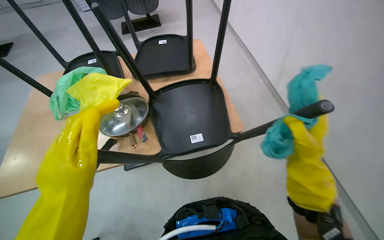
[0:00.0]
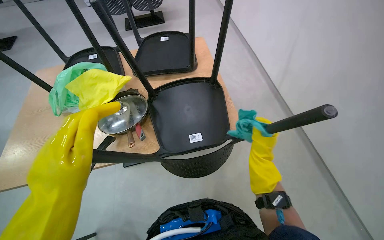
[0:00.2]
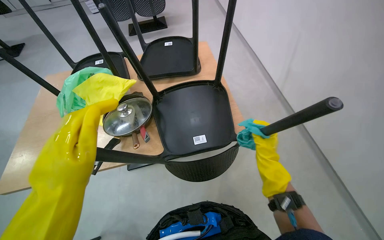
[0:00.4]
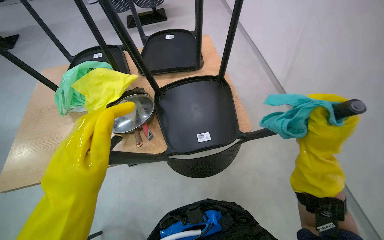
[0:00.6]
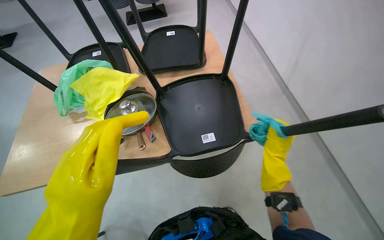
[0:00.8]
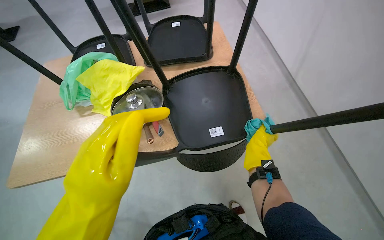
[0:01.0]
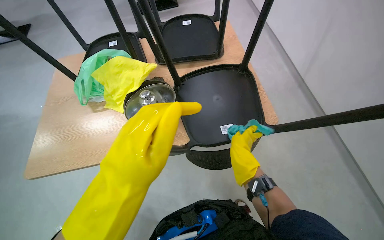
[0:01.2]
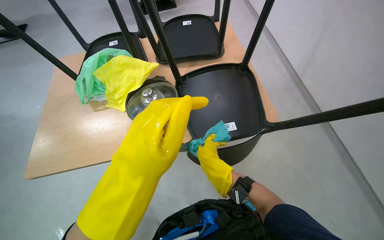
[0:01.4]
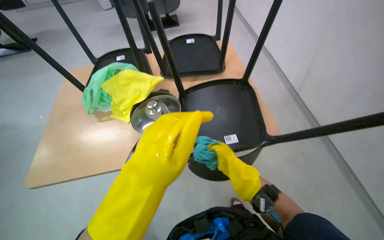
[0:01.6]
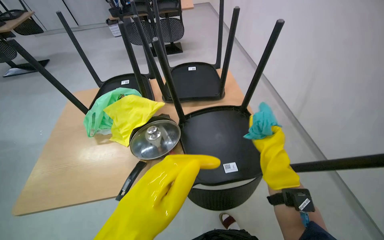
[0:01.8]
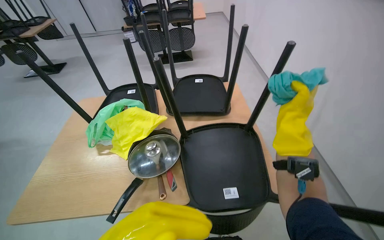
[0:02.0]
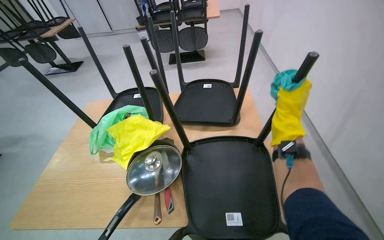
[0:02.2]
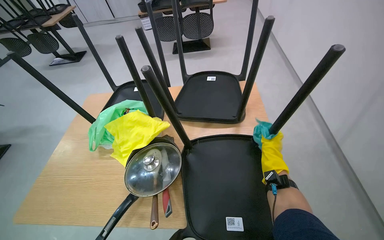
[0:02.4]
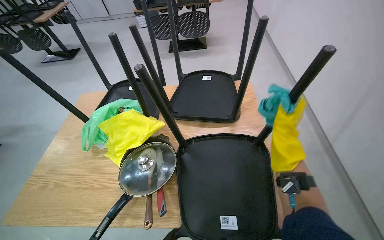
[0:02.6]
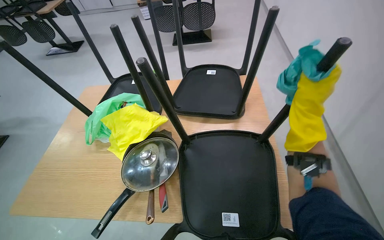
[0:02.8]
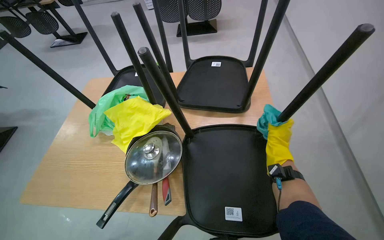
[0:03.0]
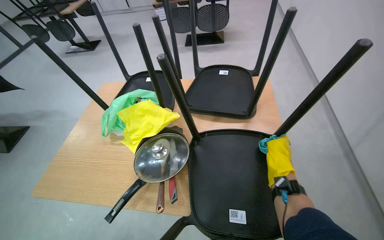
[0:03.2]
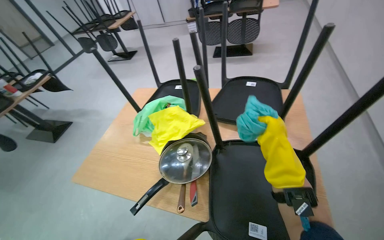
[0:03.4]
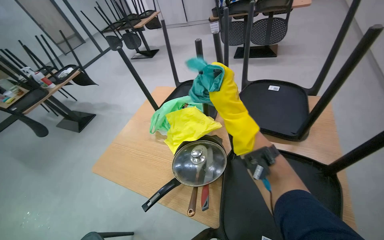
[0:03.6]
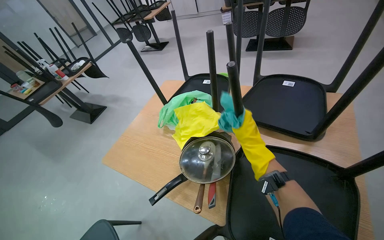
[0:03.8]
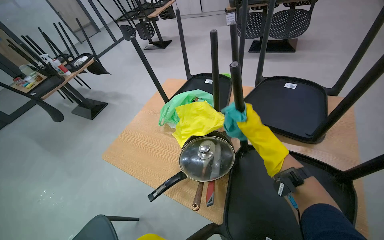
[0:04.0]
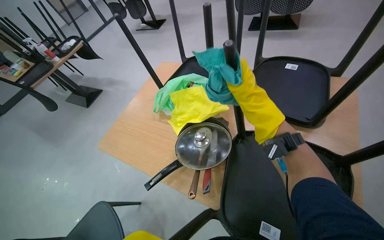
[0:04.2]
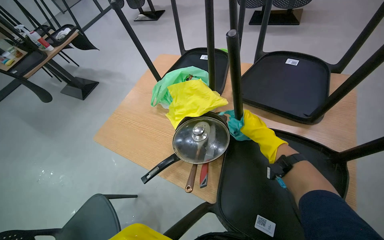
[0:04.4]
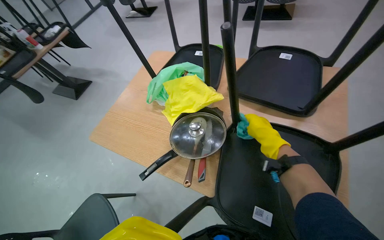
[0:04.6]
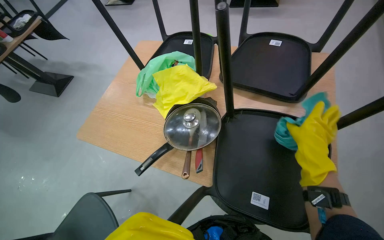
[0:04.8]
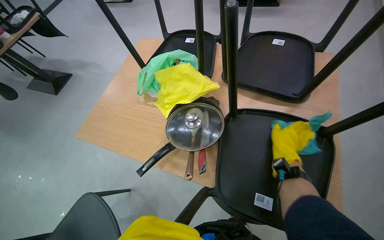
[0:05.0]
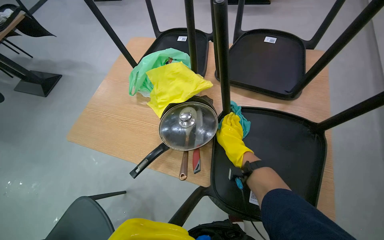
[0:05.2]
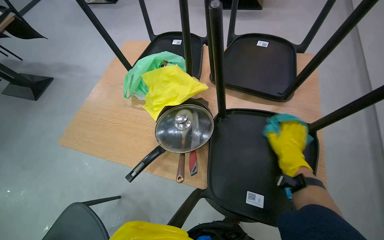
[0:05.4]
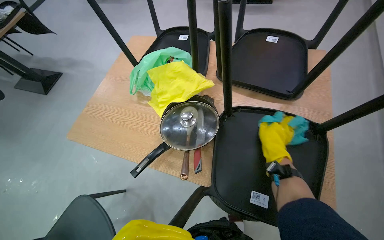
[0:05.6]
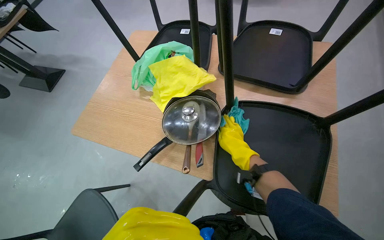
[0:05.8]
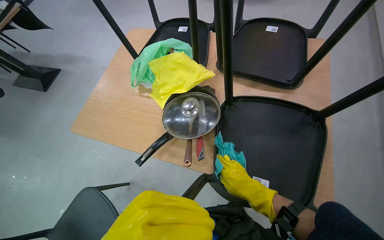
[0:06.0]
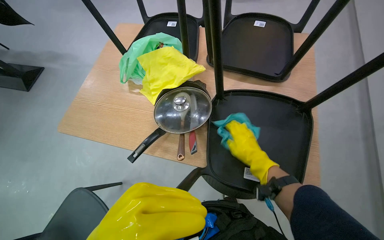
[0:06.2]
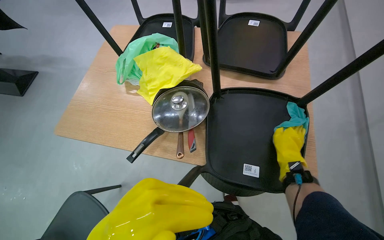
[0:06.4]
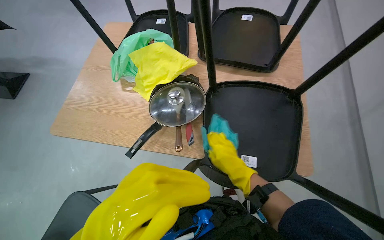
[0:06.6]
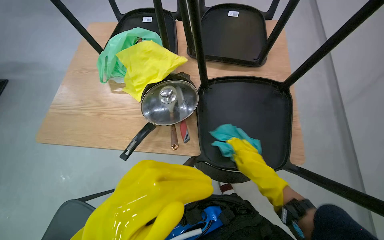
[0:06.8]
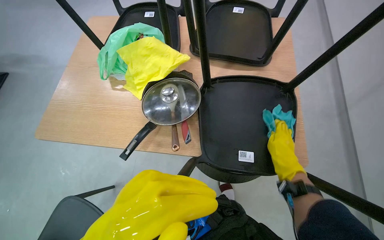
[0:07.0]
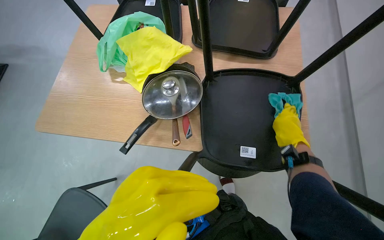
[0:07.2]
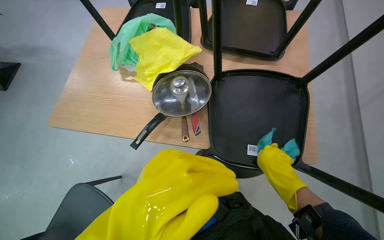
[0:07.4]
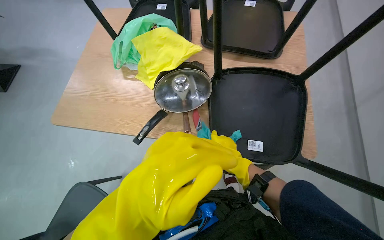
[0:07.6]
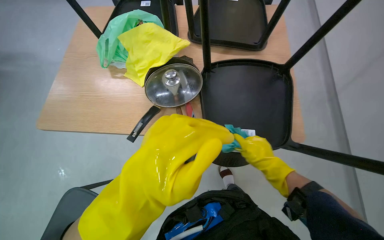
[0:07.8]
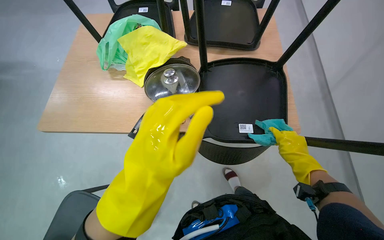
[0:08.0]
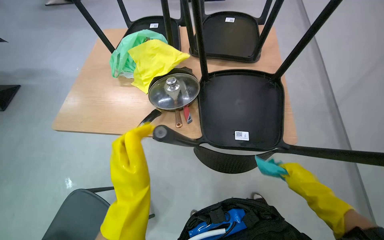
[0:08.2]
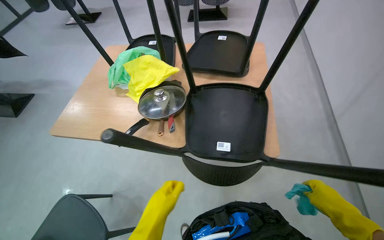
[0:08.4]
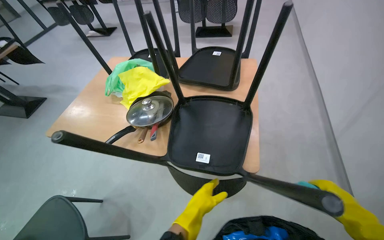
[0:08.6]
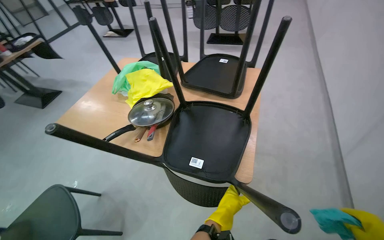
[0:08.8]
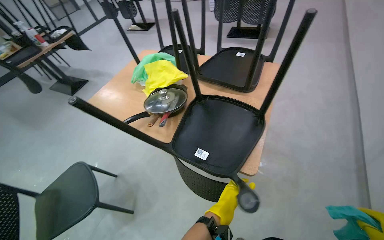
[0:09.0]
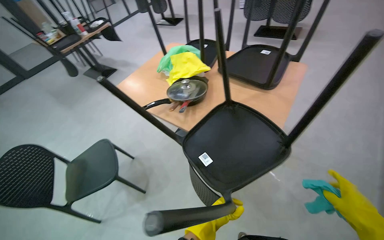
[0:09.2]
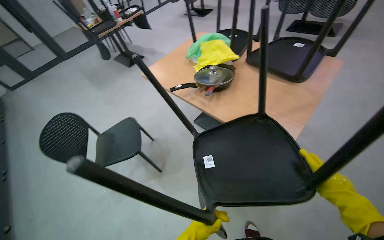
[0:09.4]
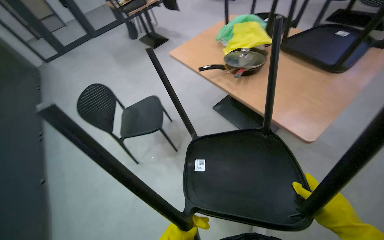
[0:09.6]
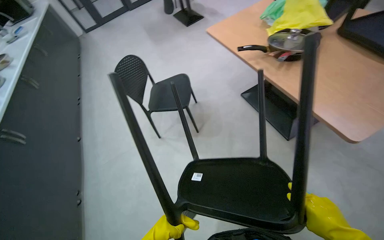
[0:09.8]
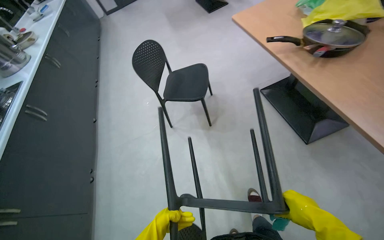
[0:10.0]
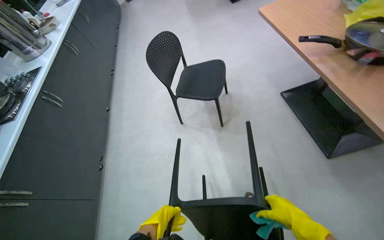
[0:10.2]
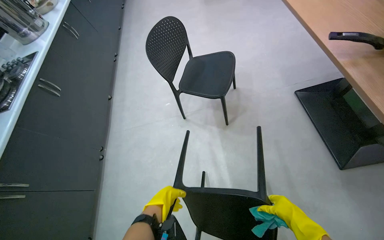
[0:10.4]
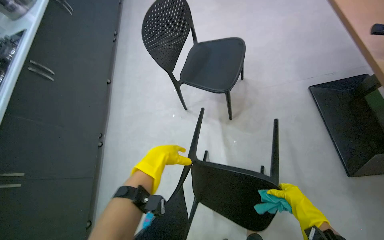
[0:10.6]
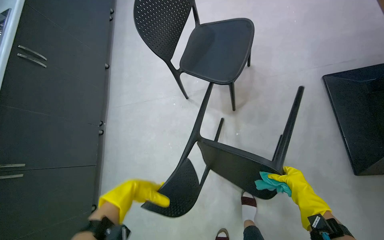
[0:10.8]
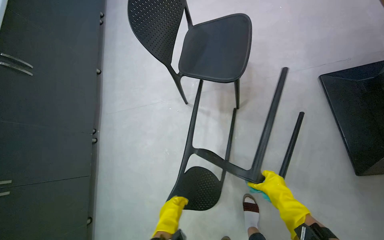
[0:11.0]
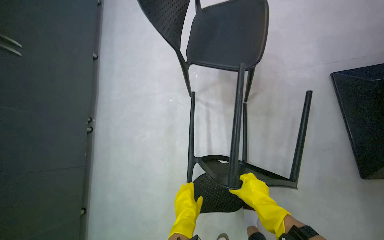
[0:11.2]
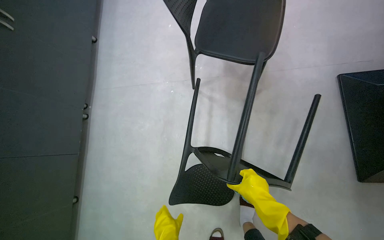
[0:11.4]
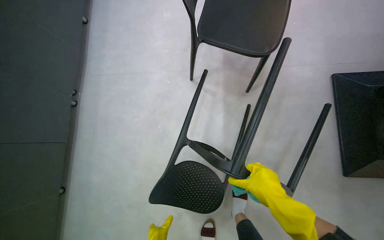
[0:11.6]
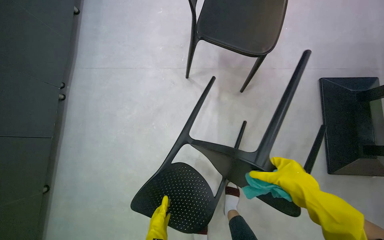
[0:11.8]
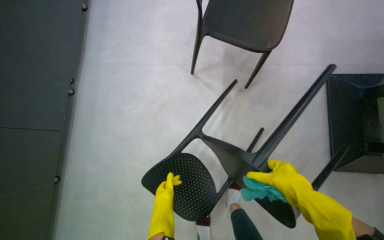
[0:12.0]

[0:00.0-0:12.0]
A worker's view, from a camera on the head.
Job: wiping surfaces.
The whole recording: Cleaning chairs. The worker wipes down multiple black chairs with a cloth.
0.0 to 1.6 s: The right hand swings nearer and farther, some 25 cm each way, with 3 reversals.
1.6 to 3.0 s: The right hand moves up and down the picture over some 20 cm, changing direction 3 times.
3.0 to 4.4 s: The head turns to the left by approximately 25 degrees. The right hand swings up and down the picture, approximately 20 cm each way, with 3 reversals.
4.4 to 6.0 s: The right hand swings left and right, some 20 cm each way, with 3 reversals.
6.0 to 7.6 s: The right hand goes left and right, about 15 cm each way, reversing 3 times.
7.6 to 9.0 s: The wearer's head swings approximately 15 degrees to the left. The view tips upward by some 15 degrees.
9.0 to 10.4 s: The head rotates roughly 55 degrees to the left. The camera pitches downward, by approximately 25 degrees.
10.4 to 12.0 s: The wearer looks some 20 degrees further downward. The right hand travels up the picture by approximately 15 cm.

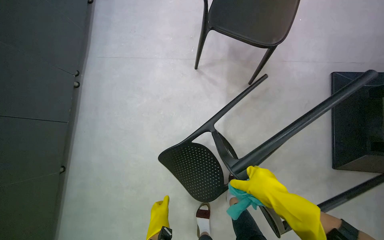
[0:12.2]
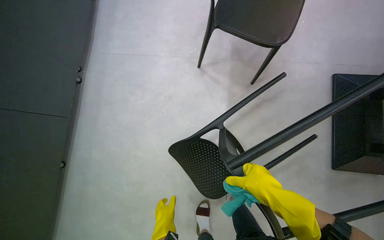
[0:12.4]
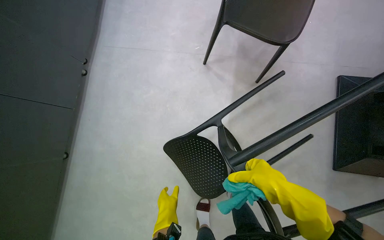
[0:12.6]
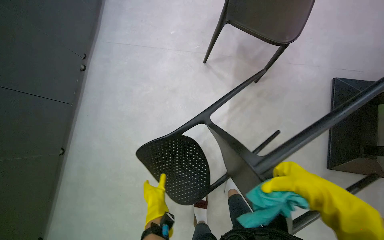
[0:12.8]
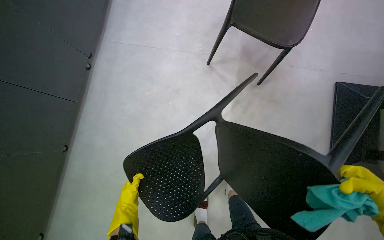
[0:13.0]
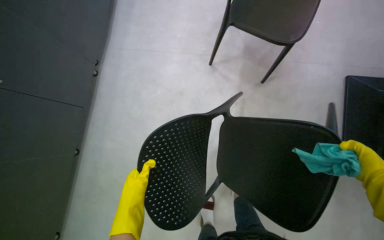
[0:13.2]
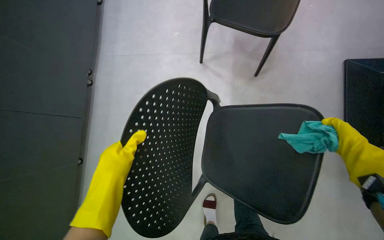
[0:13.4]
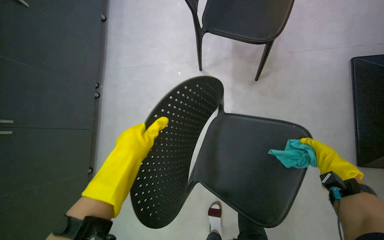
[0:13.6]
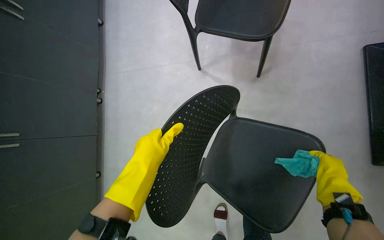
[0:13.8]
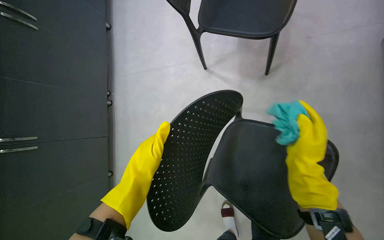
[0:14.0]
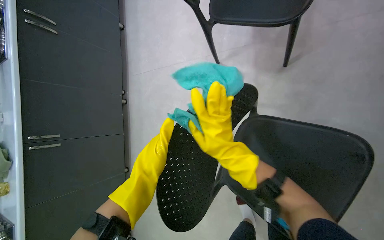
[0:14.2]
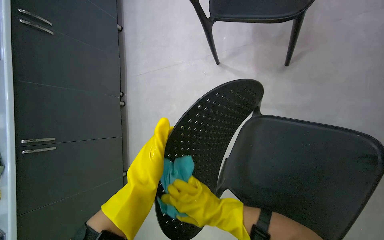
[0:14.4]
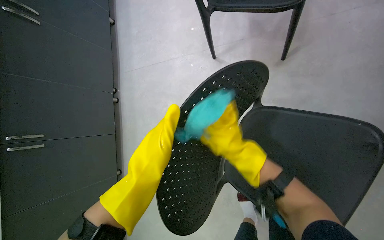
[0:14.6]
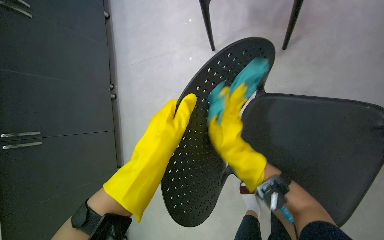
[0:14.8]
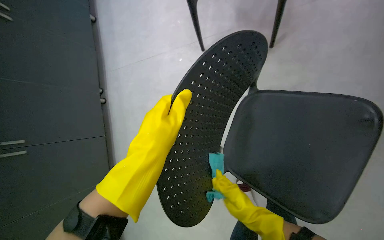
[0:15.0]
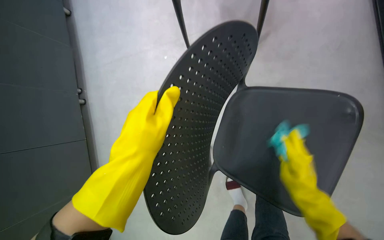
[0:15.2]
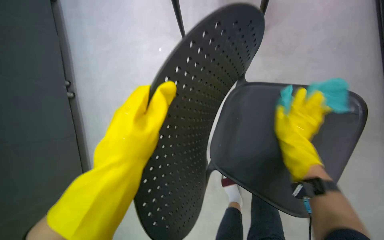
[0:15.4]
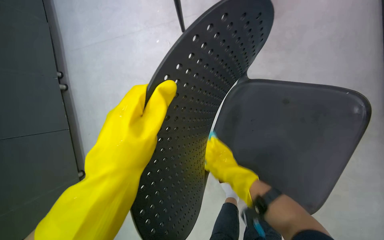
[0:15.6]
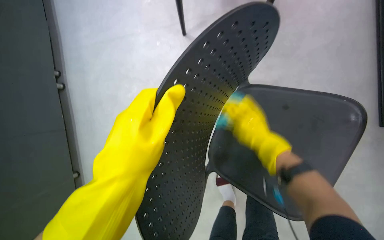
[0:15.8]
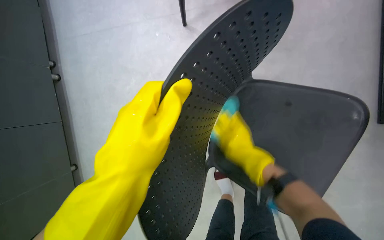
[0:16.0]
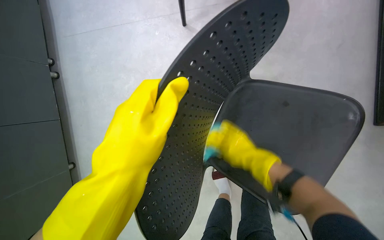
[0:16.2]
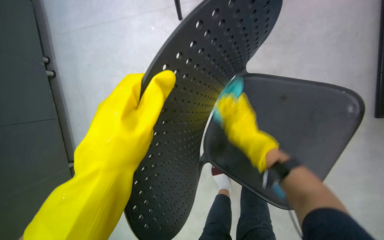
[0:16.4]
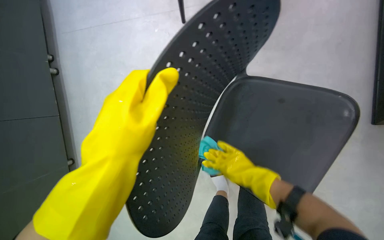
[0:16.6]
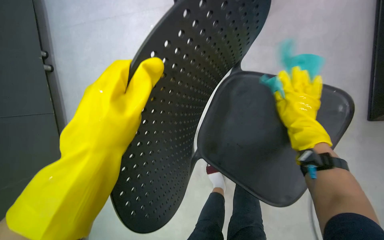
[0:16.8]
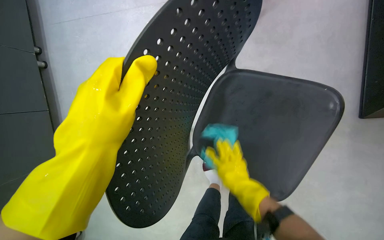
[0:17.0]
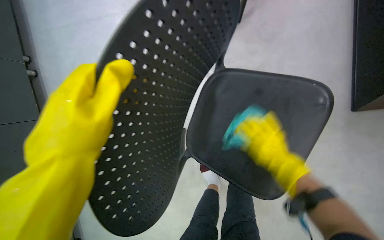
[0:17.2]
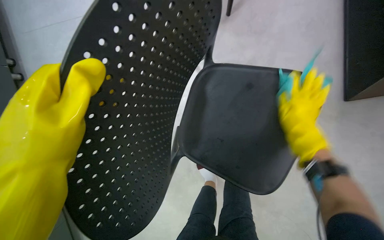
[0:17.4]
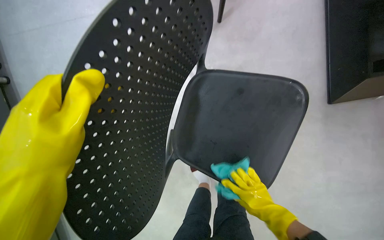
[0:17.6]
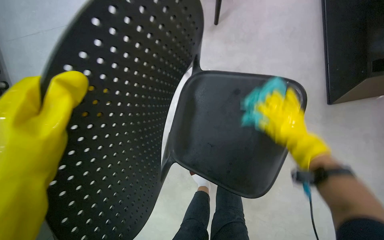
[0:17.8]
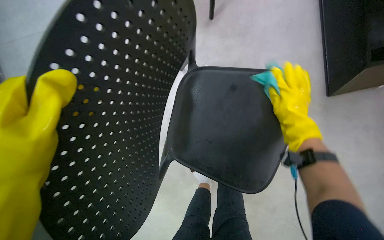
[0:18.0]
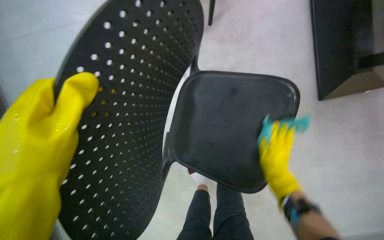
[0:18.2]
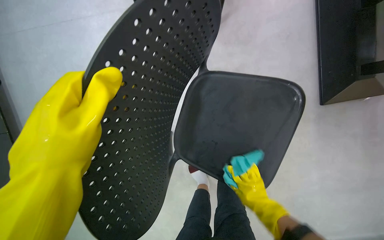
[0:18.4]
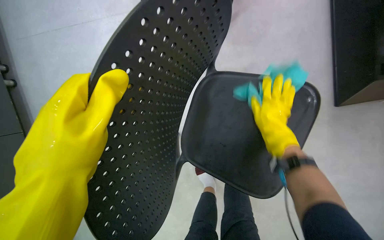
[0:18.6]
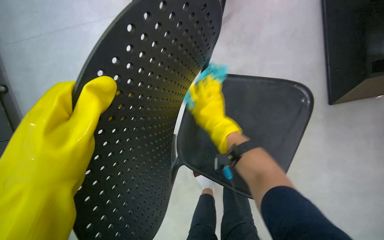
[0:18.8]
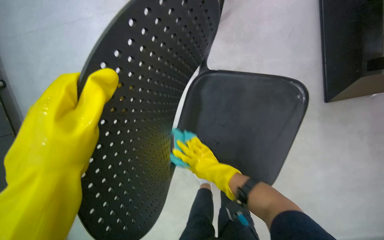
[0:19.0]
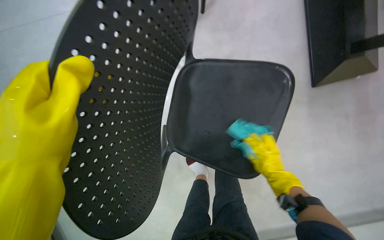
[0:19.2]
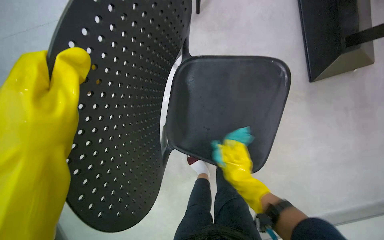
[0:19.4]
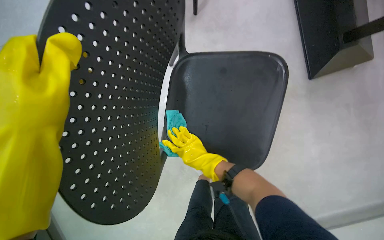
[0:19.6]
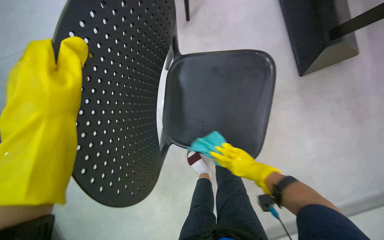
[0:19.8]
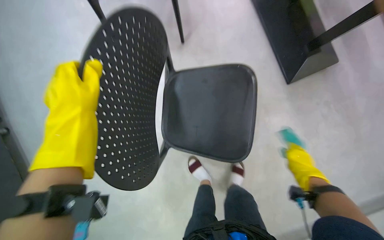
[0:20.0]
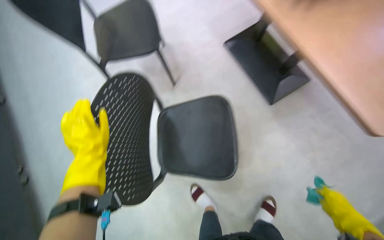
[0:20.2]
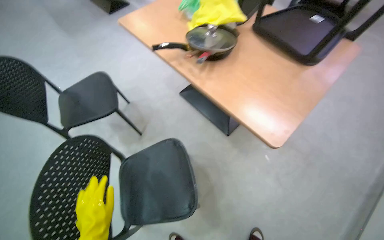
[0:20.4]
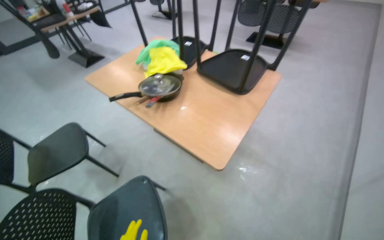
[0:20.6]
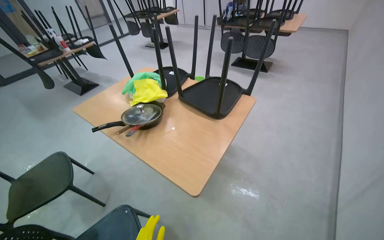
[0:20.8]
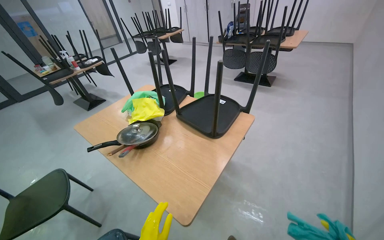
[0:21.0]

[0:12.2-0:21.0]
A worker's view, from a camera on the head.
Job: wiping surfaces.
The whole recording: Cleaning chairs. The worker wipes down multiple black chairs with a cloth.
12.2 to 13.6 s: The left hand shifts roughly 30 cm up the picture and nearer to the camera.
13.6 to 15.2 s: The right hand moves down the picture, some 15 cm, and reaches approximately 40 cm to the left, then returns.
15.2 to 16.6 s: The right hand is displaced to the left by roughly 10 cm, and travels up the picture and back again, some 20 cm each way.
16.6 to 18.0 s: The right hand goes about 30 cm to the right and up the picture.
18.0 to 19.6 s: The right hand swings up and down the picture, about 30 cm each way, with 3 reversals.
19.6 to 21.0 s: The camera is carried approximately 90 cm. The wearer looks about 60 degrees further upward. The scene rotates counterclockwise by about 35 degrees.
